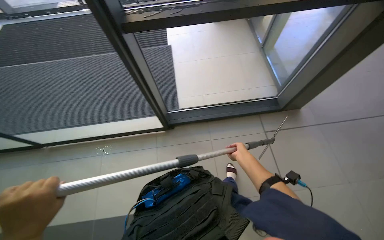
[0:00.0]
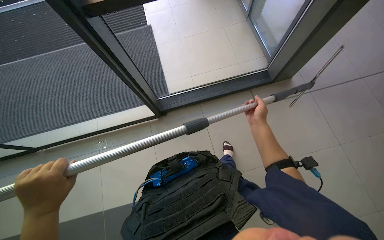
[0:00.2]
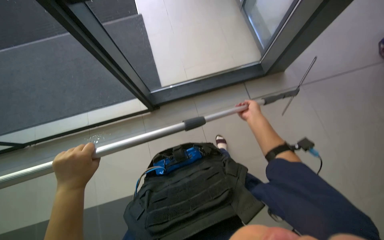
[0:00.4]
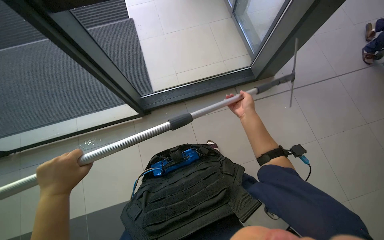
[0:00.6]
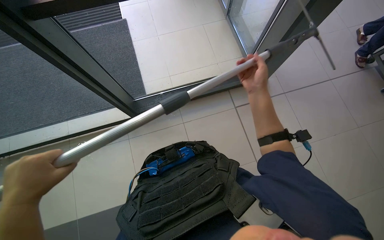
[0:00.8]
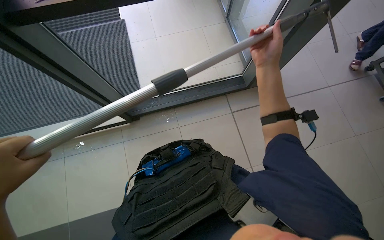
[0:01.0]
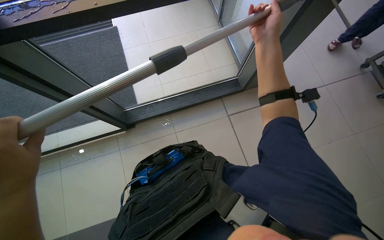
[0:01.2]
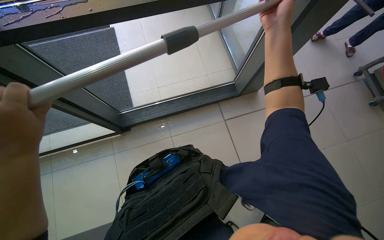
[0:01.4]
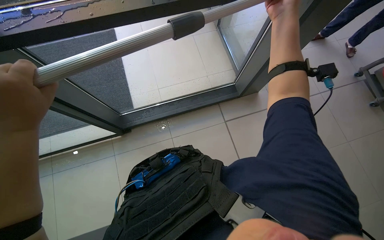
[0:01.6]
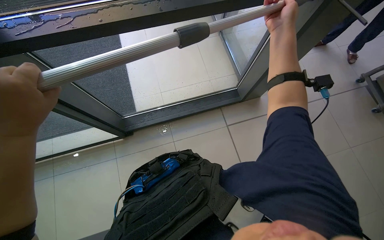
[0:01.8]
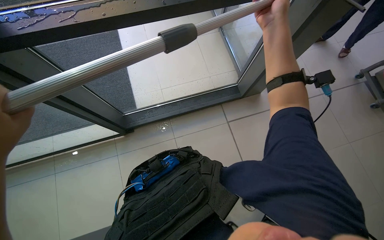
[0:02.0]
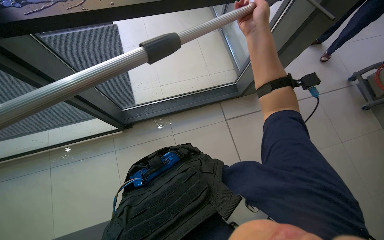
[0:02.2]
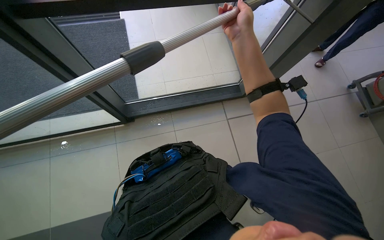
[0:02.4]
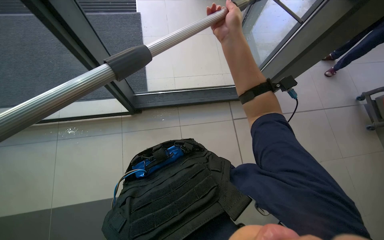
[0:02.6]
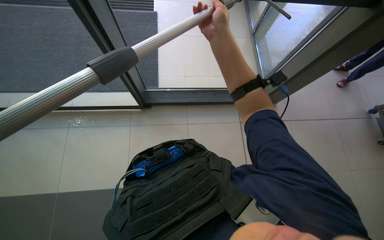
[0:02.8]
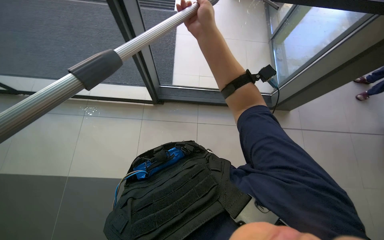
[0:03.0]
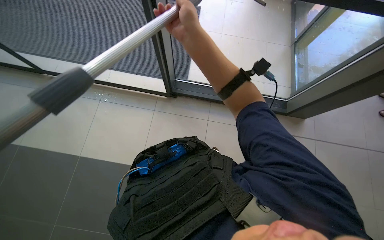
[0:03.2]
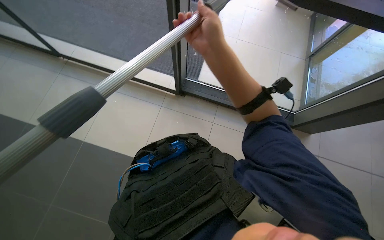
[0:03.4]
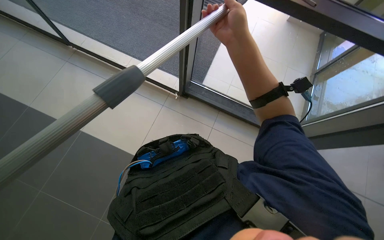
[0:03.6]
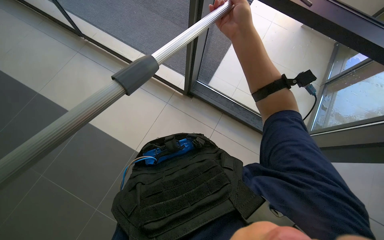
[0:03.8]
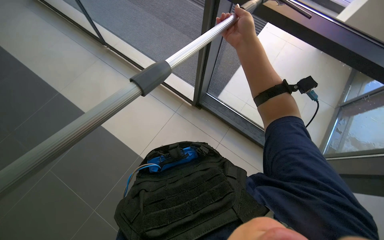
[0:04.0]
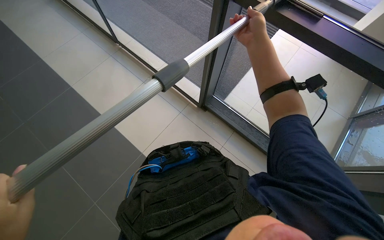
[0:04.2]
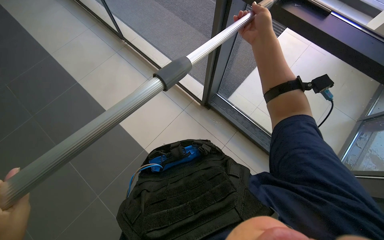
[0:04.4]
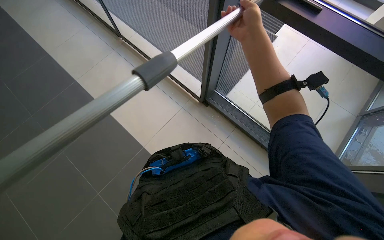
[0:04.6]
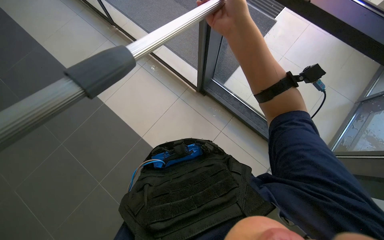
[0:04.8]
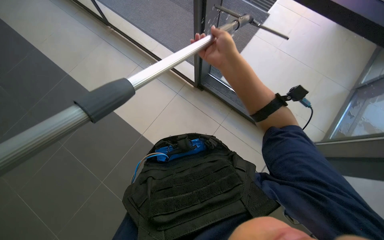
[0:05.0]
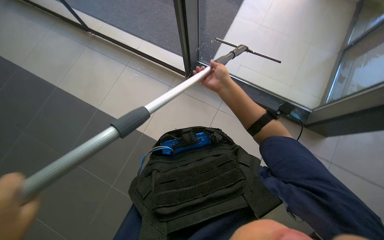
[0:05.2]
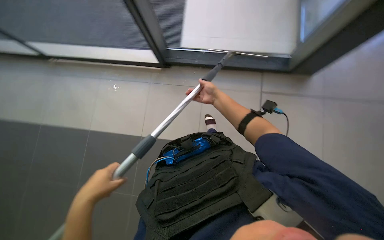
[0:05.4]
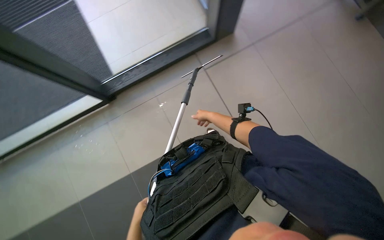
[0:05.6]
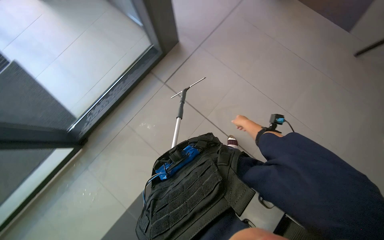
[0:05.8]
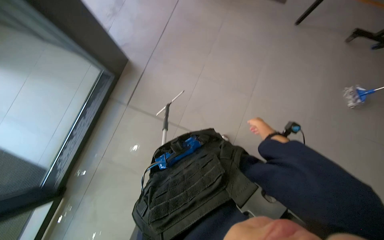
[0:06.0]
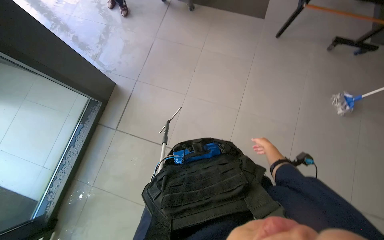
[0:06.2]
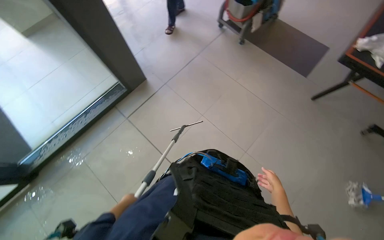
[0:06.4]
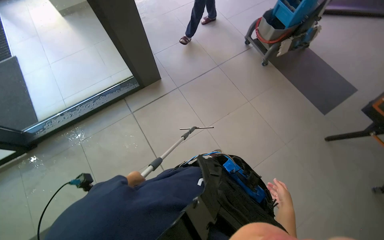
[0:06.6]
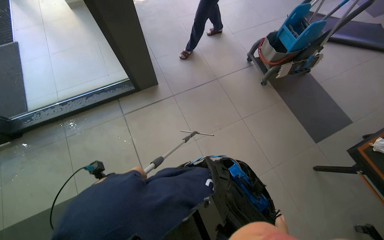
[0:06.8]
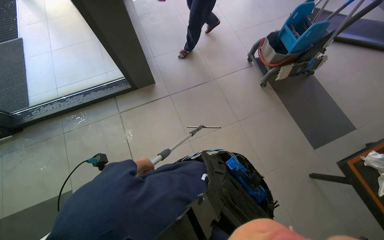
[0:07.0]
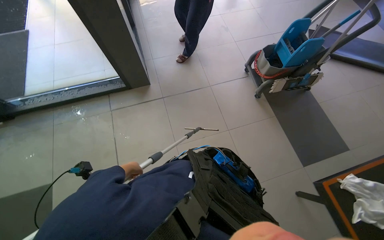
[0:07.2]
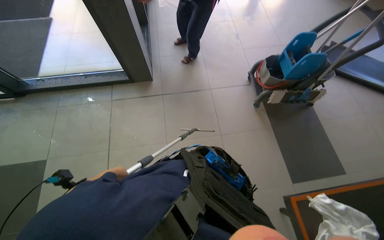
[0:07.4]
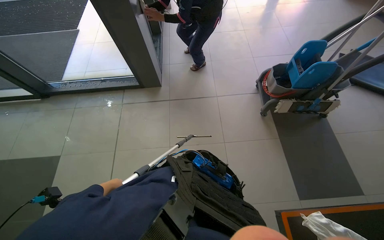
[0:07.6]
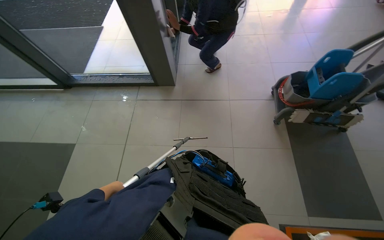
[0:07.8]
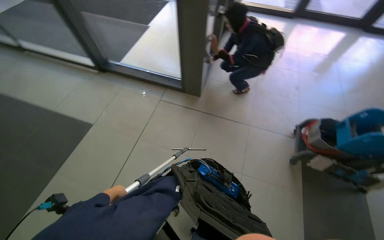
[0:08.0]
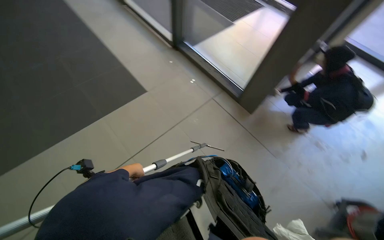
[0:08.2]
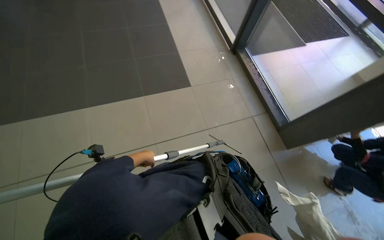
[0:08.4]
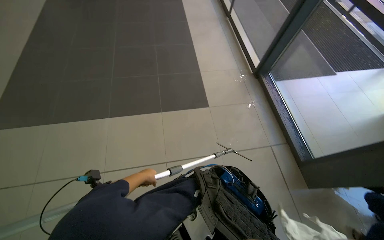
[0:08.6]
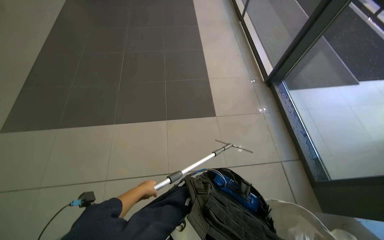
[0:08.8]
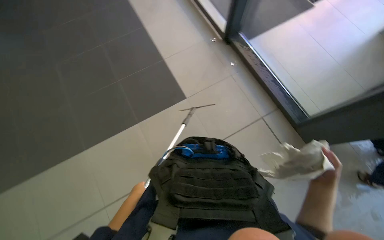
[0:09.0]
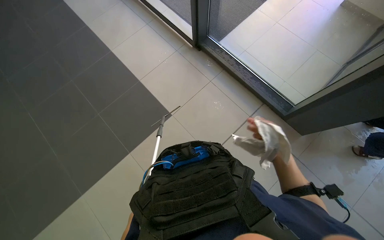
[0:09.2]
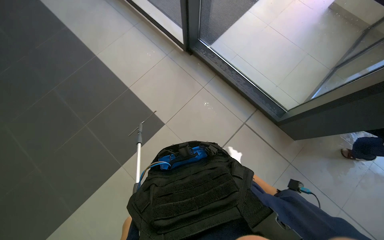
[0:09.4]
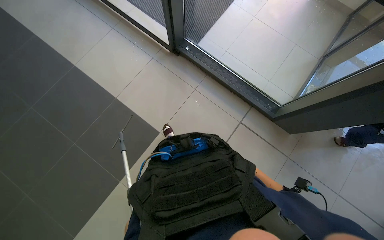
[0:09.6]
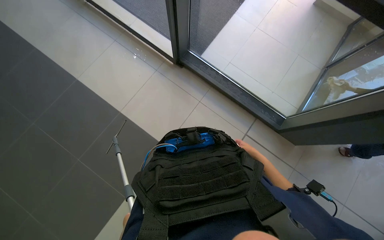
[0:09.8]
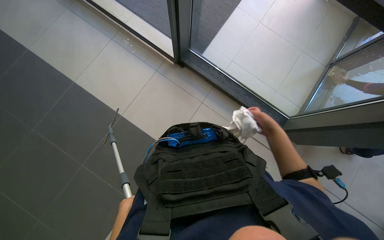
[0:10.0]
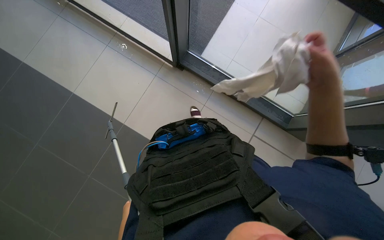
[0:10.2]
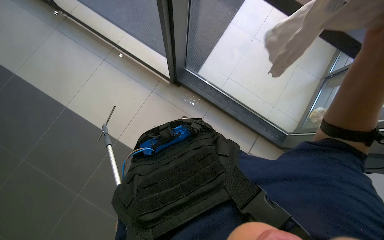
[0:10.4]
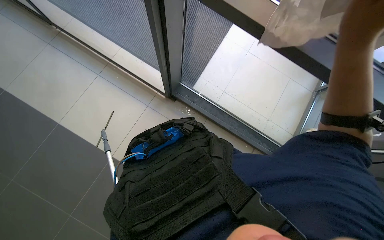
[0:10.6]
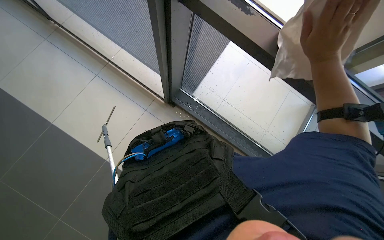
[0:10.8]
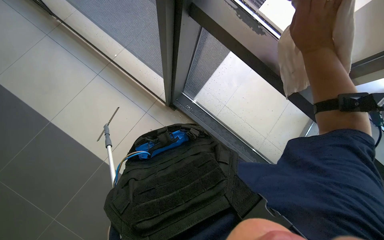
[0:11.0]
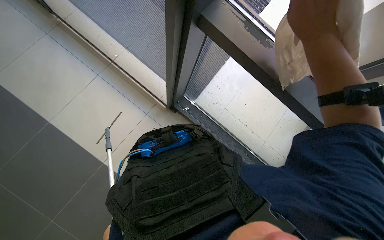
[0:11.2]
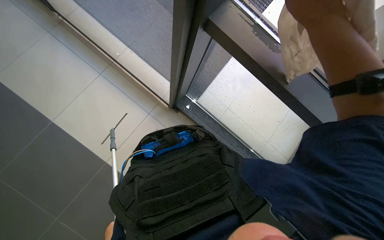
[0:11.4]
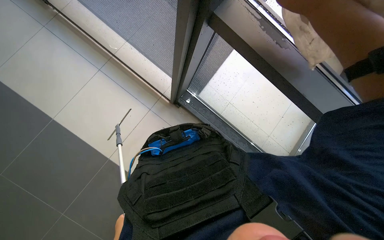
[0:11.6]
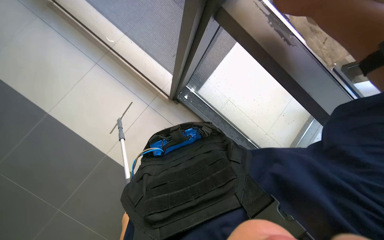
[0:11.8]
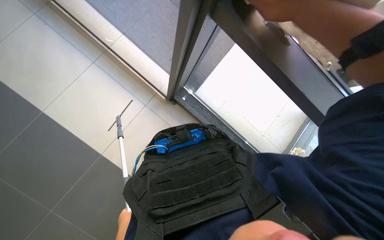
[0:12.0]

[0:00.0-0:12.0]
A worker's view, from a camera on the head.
Job: cleaning windows.
The whole recording: Cleaning glass panels. The worker cleans the glass panels with a long pole tool and then wipes them with a cloth.
0.0 to 1.6 s: The head turns to the right by approximately 20 degrees. The right hand moves nearer to the camera and up the picture, approximately 30 cm.
1.6 to 3.0 s: The right hand heads to the left, covering some 35 cm.
3.0 to 4.4 s: The wearer looks some 35 degrees further to the left.
4.4 to 6.0 s: The right hand shifts approximately 35 cm down the picture, to the right and farther from the camera.
6.0 to 7.6 s: The wearer moves roughly 90 cm. The head rotates roughly 75 degrees to the left. The camera pitches upward, by approximately 15 degrees.

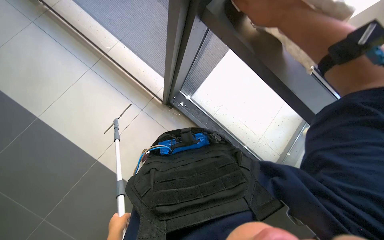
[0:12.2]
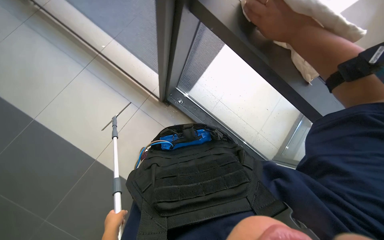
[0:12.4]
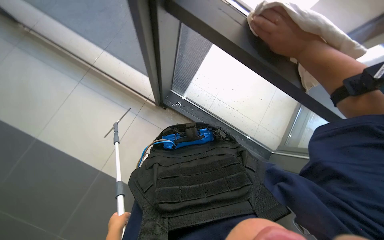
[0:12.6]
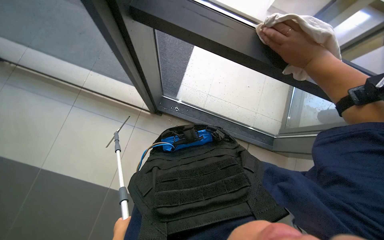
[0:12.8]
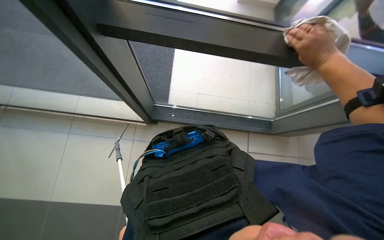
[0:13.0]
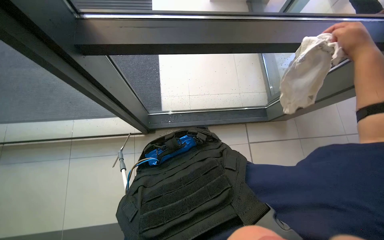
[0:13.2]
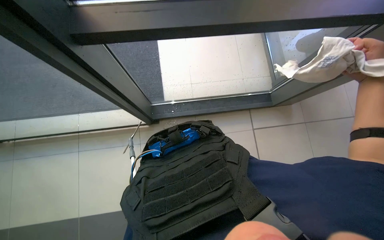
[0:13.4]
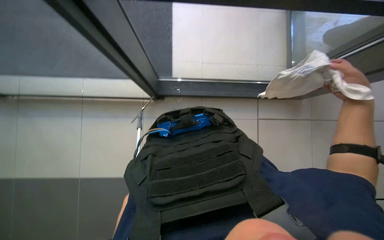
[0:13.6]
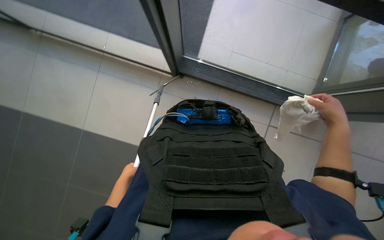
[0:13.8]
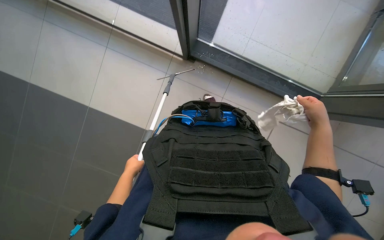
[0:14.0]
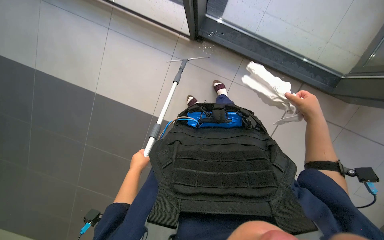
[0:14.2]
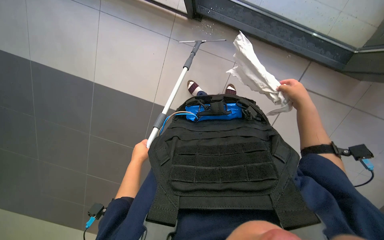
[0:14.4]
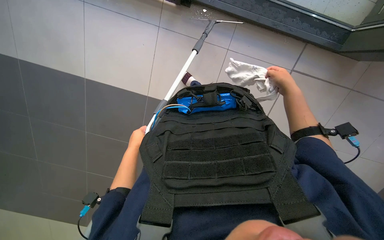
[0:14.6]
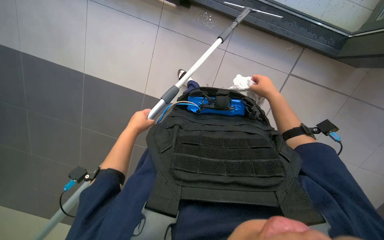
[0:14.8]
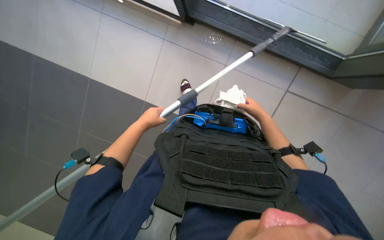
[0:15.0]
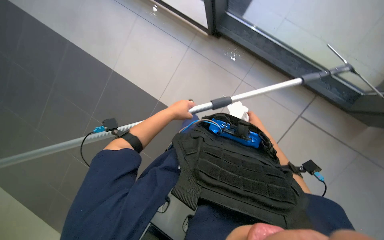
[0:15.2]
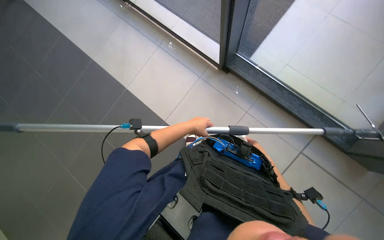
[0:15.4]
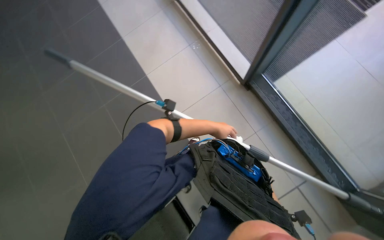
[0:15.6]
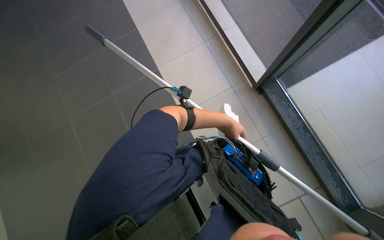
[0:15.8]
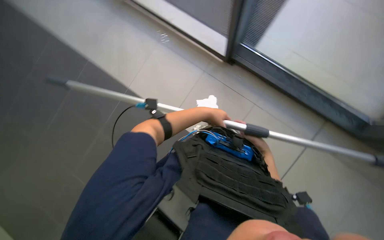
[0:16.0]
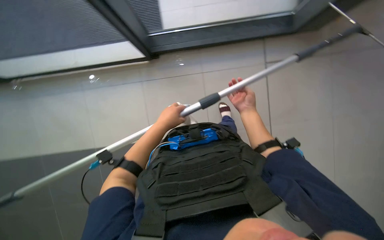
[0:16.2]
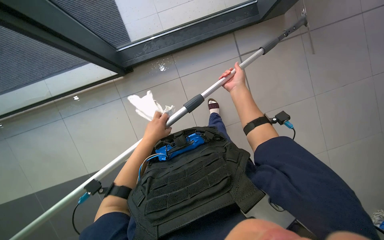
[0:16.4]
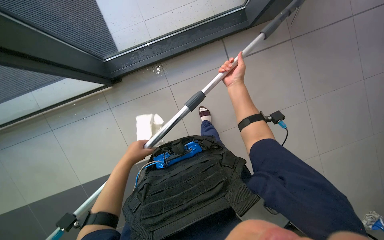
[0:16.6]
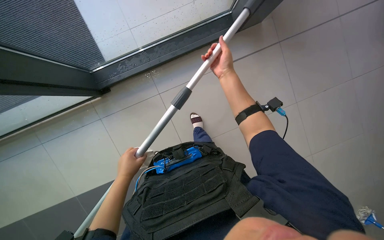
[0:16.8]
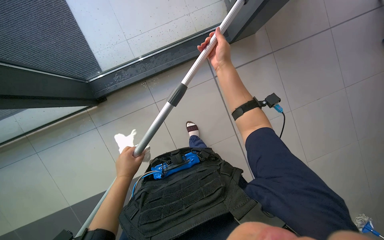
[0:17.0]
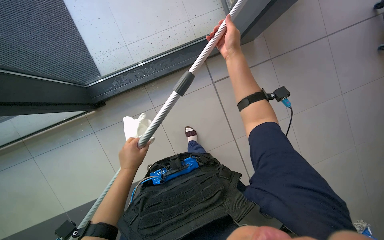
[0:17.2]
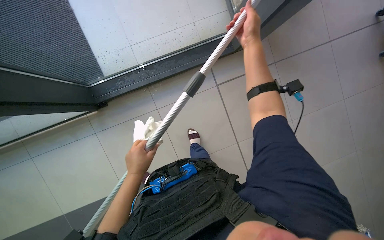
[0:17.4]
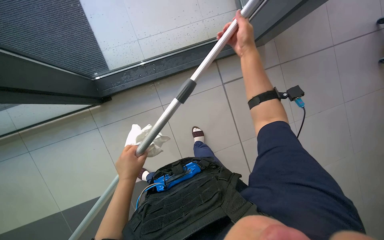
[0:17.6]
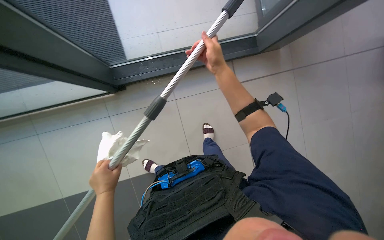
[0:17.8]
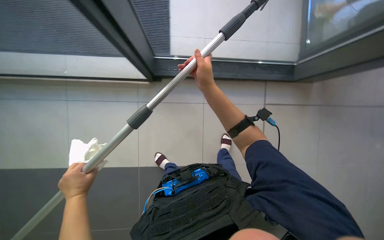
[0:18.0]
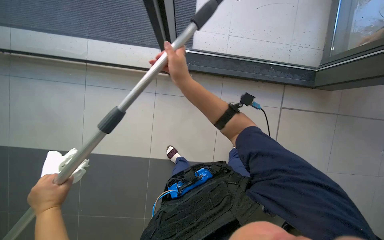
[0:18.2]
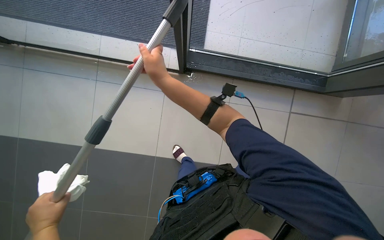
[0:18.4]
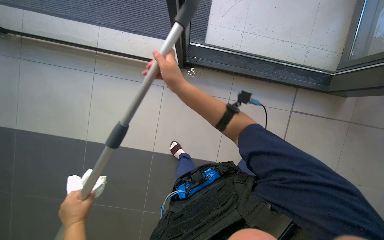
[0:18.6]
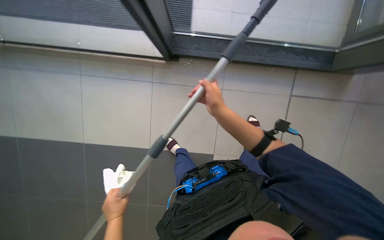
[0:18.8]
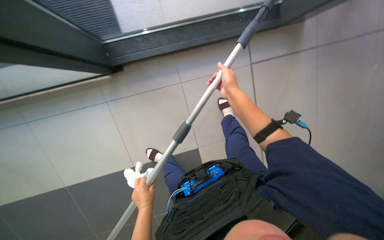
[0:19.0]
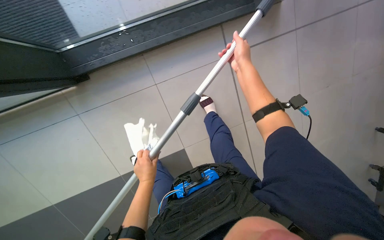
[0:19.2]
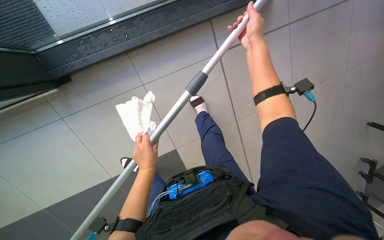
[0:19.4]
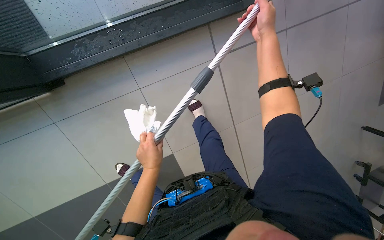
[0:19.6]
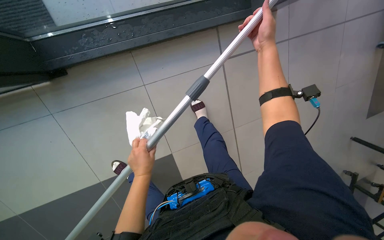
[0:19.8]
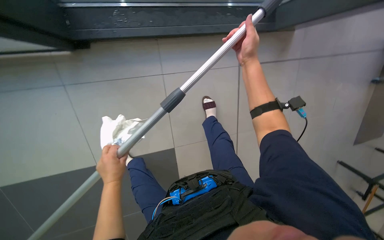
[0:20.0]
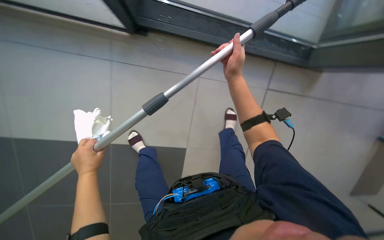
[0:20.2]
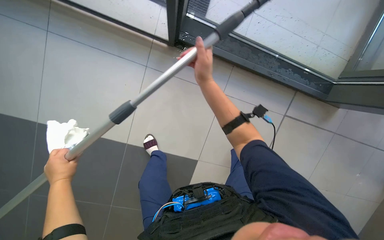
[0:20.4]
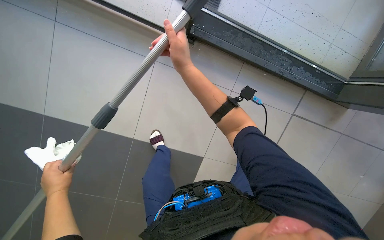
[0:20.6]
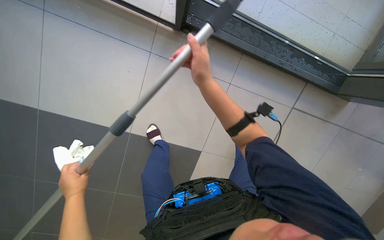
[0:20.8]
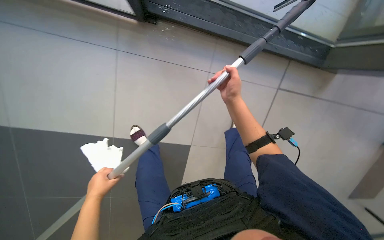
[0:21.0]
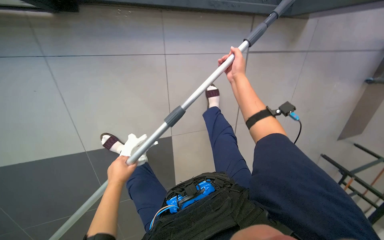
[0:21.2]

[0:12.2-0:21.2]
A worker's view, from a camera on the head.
Job: cleaning windows.
The whole recording: Cleaning glass panels. The worker cleans the glass panels with a long pole tool and then wipes them with a cloth.
12.2 to 13.8 s: The view tips downward by about 15 degrees.
15.2 to 16.6 s: The scene turns some 45 degrees counterclockwise in the picture.
16.6 to 18.2 s: The left hand moves to the left and down the picture, approximately 20 cm. The right hand goes nearer and farther, about 20 cm each way, reversing 2 times.
18.2 to 19.8 s: The right hand heads to the right, up the picture and farther from the camera, covering roughly 50 cm, while the left hand heads to the right, farther from the camera and up the picture, covering approximately 50 cm.
19.8 to 21.2 s: The left hand moves to the left, approximately 10 cm; the right hand goes roughly 15 cm farther from the camera, and travels to the left and back again, roughly 35 cm each way.
